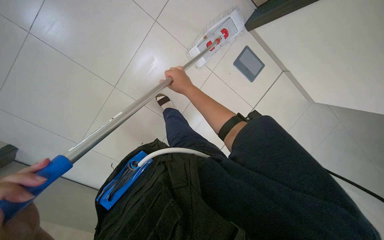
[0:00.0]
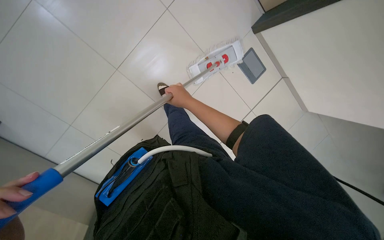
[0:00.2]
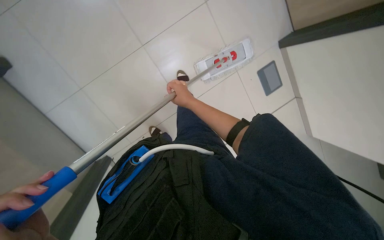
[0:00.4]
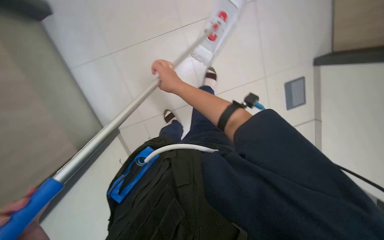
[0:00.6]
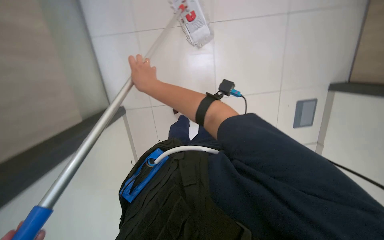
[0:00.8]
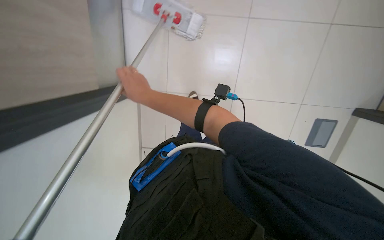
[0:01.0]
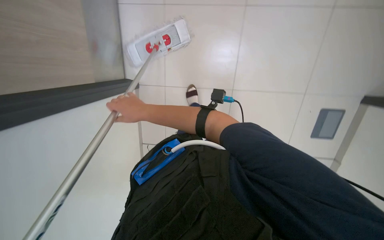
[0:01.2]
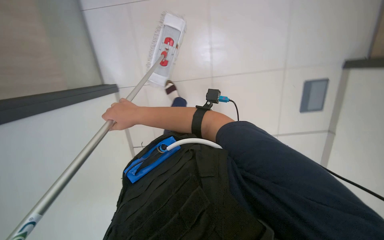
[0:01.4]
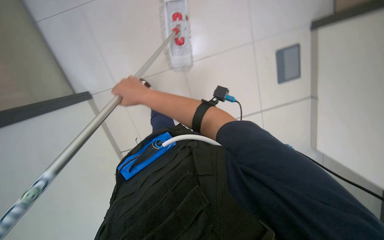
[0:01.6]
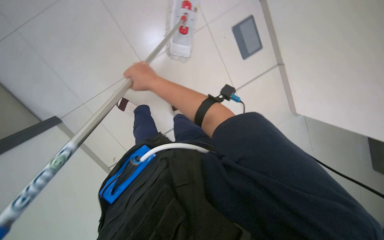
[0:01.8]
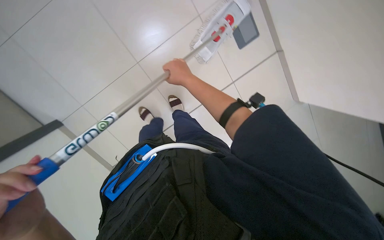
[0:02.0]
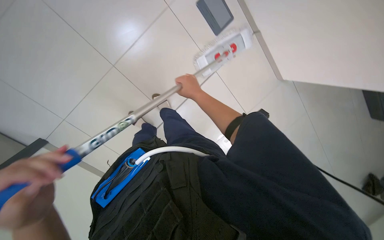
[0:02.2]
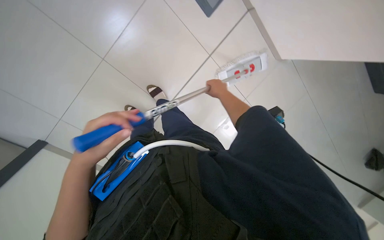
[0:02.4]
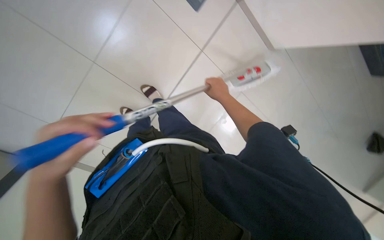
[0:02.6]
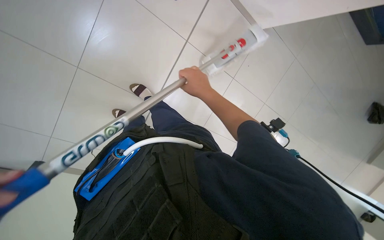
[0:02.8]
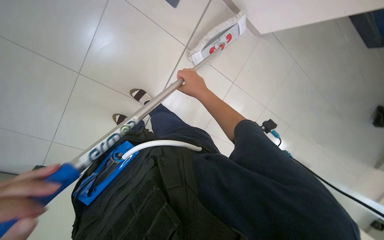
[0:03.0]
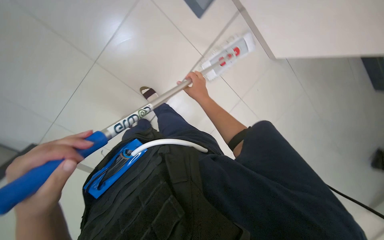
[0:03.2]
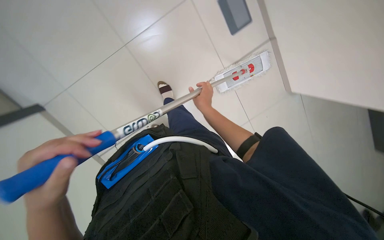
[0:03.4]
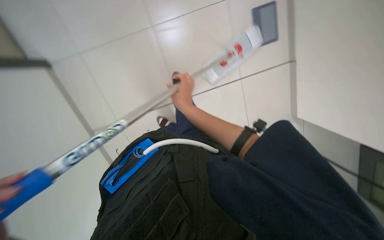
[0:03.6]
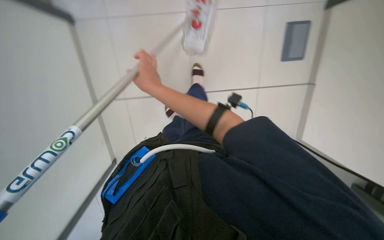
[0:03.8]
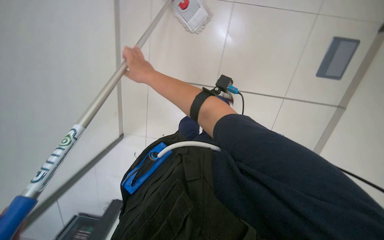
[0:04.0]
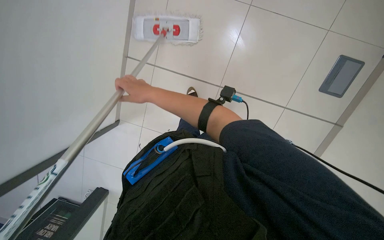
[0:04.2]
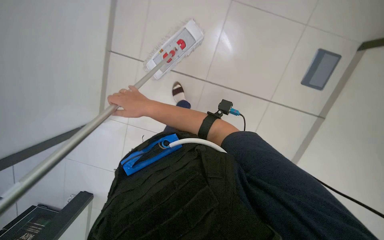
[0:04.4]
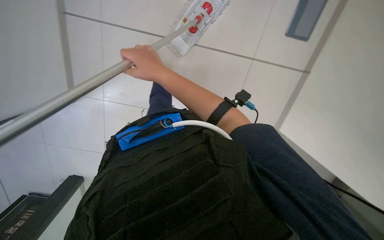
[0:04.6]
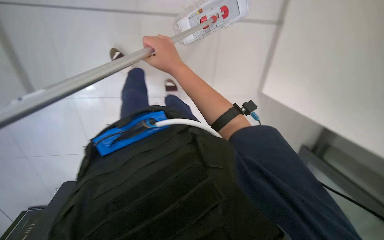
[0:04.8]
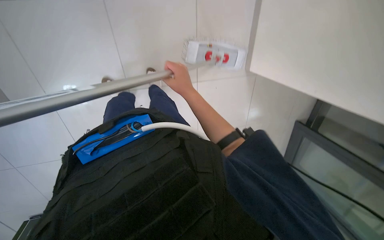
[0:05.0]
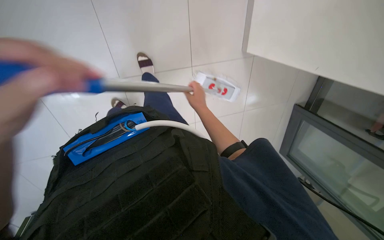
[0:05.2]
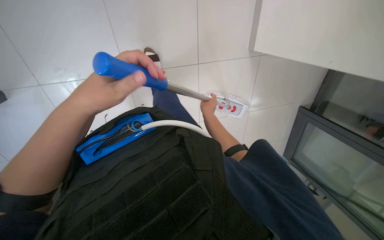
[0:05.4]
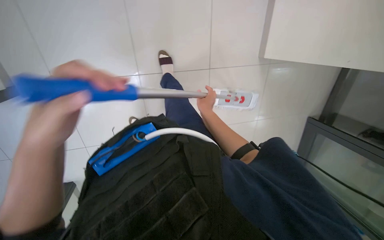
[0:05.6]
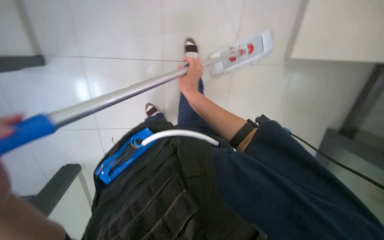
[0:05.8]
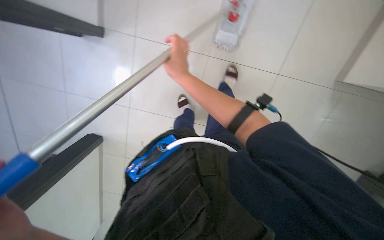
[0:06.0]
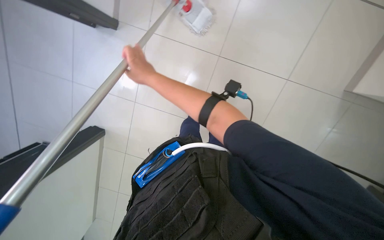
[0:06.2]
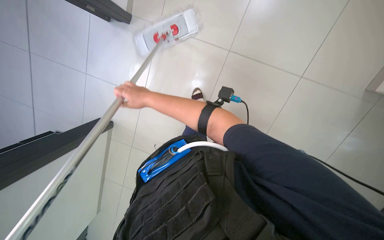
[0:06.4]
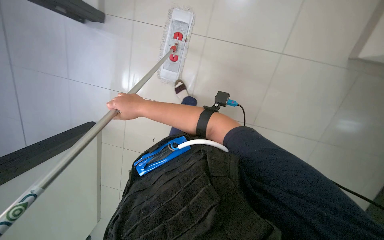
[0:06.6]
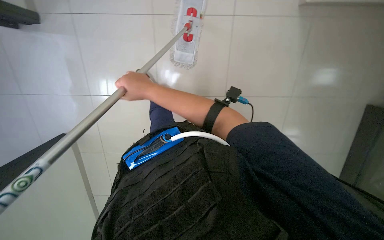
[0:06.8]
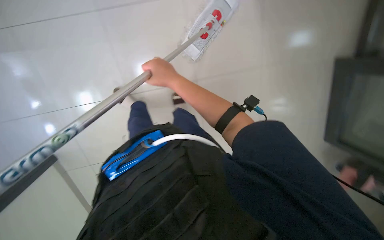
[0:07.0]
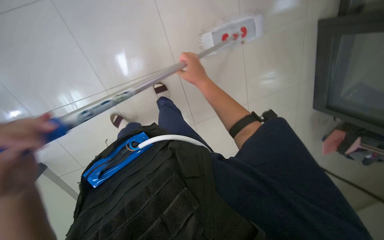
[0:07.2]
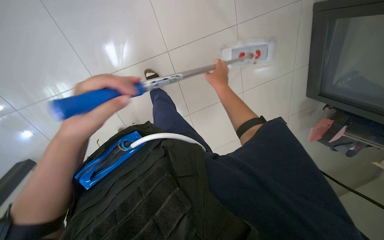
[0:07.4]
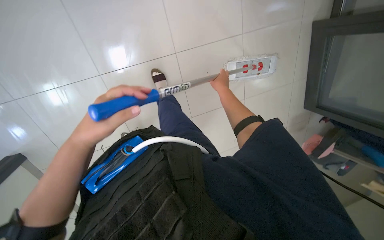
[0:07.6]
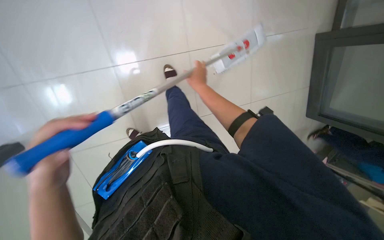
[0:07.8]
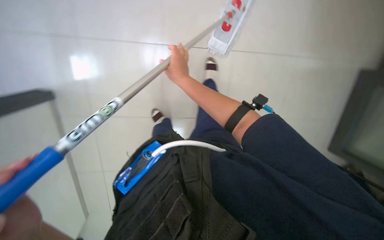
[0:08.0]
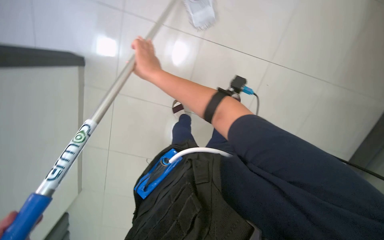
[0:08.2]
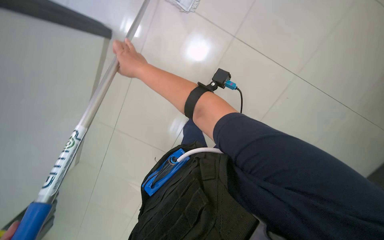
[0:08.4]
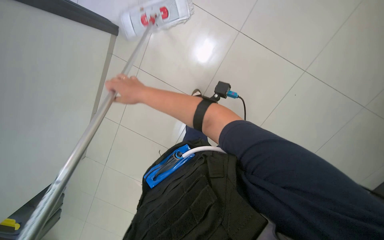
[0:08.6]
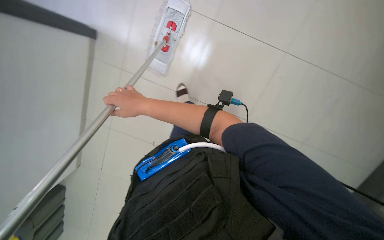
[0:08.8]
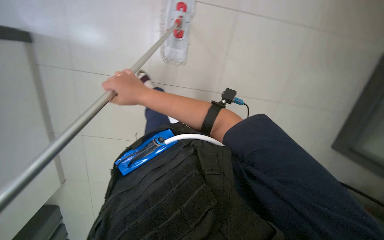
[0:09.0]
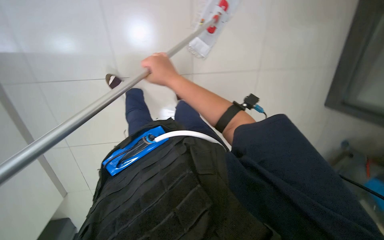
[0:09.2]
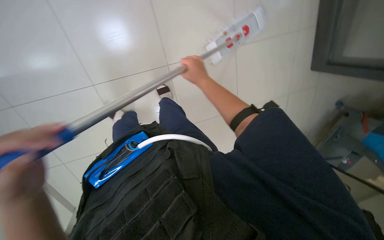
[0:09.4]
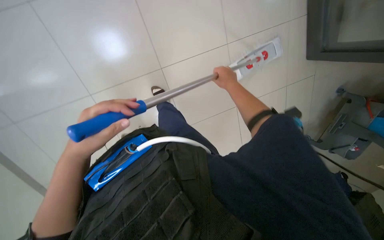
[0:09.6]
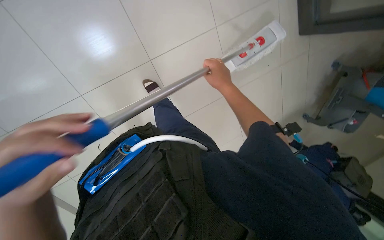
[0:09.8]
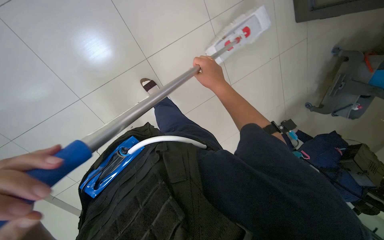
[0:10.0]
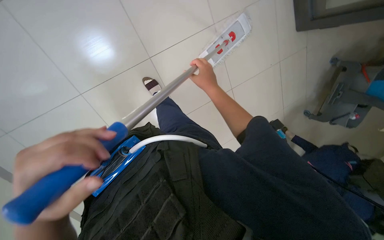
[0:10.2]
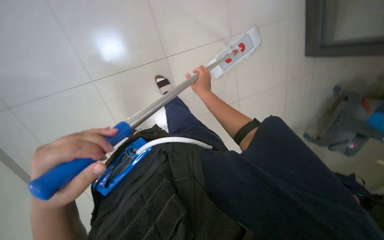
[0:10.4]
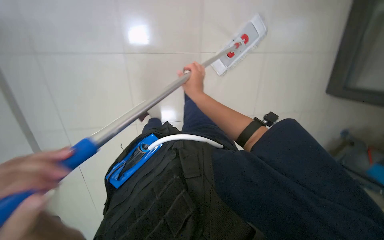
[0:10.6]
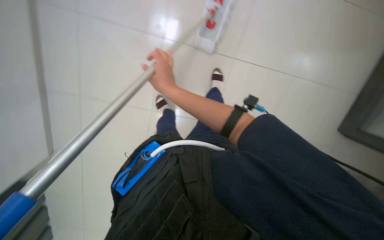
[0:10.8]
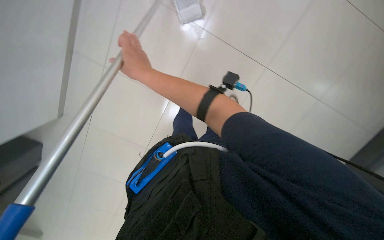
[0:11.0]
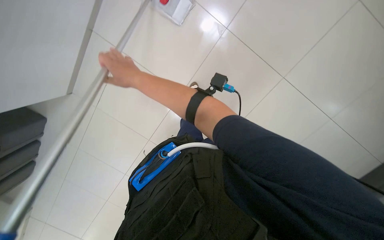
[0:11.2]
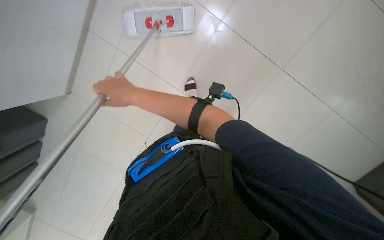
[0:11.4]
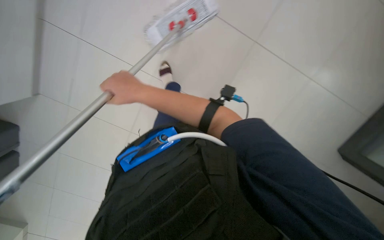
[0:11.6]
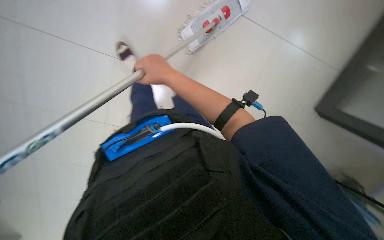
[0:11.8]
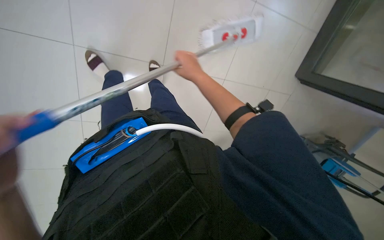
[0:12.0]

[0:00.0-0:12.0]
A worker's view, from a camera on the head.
Job: mopping floor.
The whole recording: Mopping office floor. The worker mops the office floor with a mop.
0:00.0 to 0:01.6: The right hand travels to the left by about 15 cm.
0:01.6 to 0:03.0: The camera pitches downward, by some 15 degrees. The right hand moves to the right, approximately 30 cm.
0:03.0 to 0:04.4: The right hand is displaced to the left and nearer to the camera by some 25 cm.
0:06.0 to 0:07.6: The right hand goes some 15 cm farther from the camera and to the right.
0:07.6 to 0:09.0: The view pans to the left by some 35 degrees. The view tilts some 15 degrees downward.
0:10.4 to 0:12.0: The right hand moves approximately 30 cm to the left and comes back.

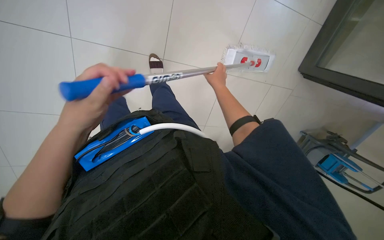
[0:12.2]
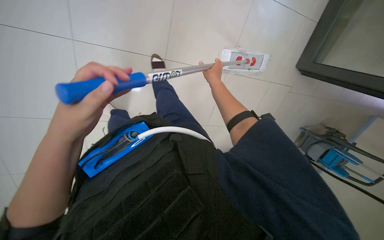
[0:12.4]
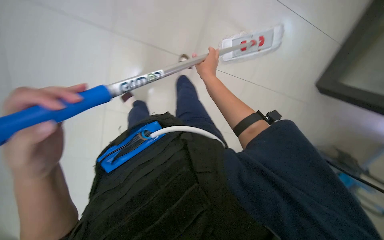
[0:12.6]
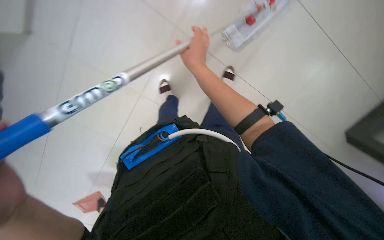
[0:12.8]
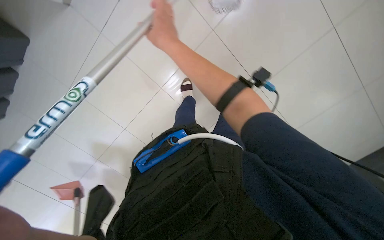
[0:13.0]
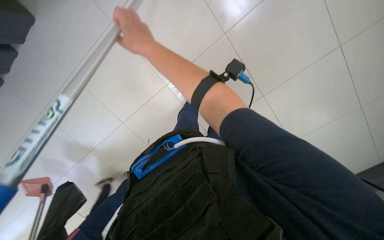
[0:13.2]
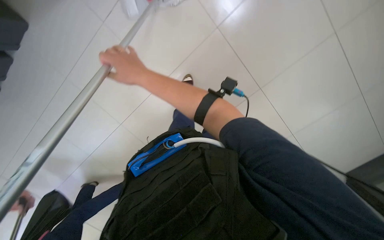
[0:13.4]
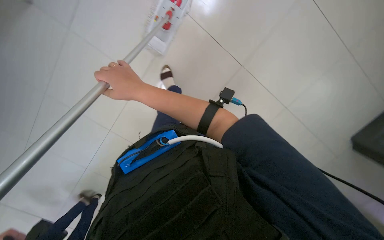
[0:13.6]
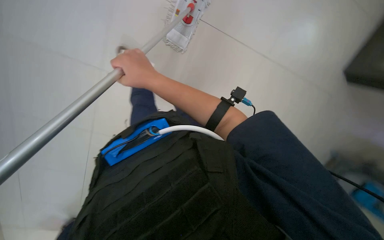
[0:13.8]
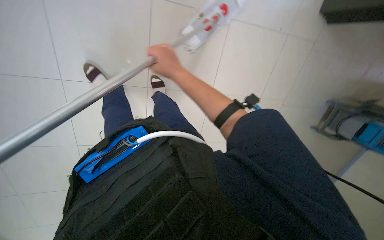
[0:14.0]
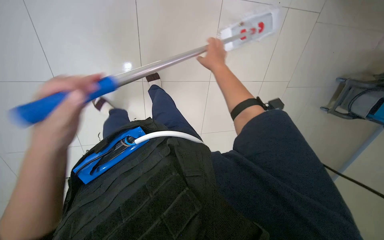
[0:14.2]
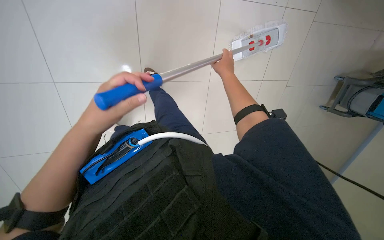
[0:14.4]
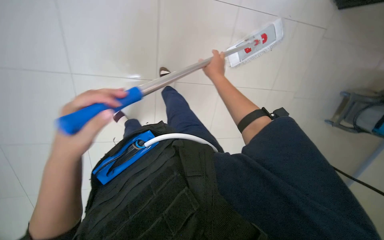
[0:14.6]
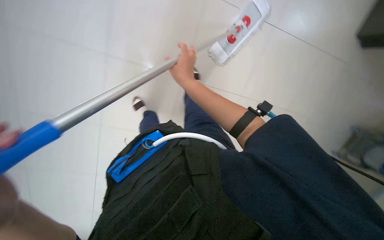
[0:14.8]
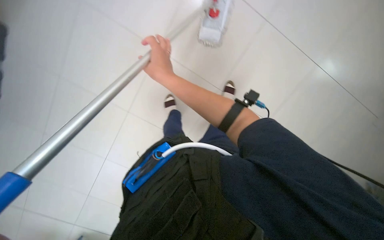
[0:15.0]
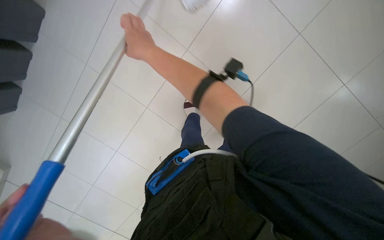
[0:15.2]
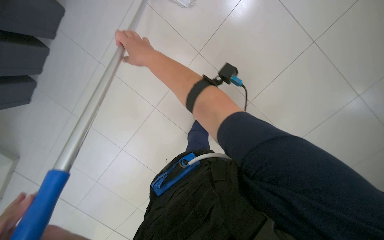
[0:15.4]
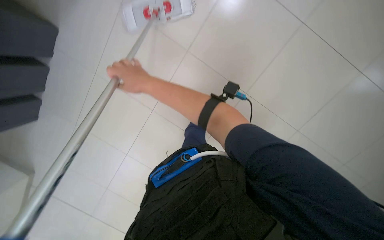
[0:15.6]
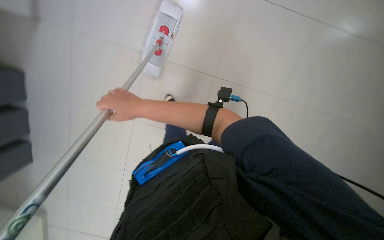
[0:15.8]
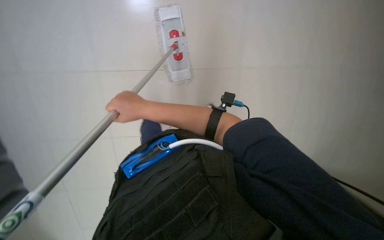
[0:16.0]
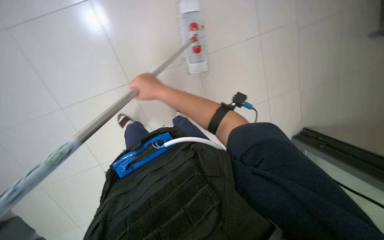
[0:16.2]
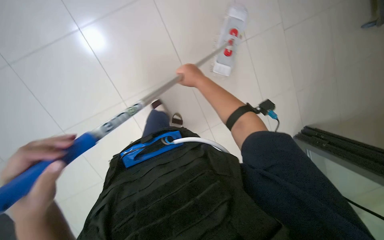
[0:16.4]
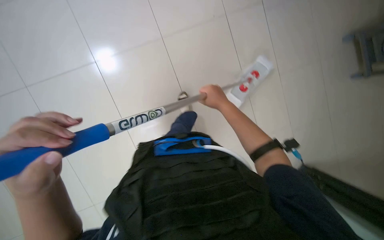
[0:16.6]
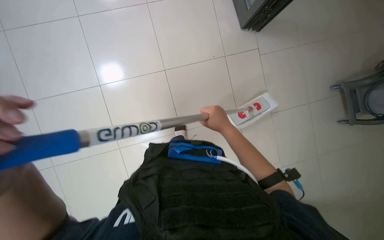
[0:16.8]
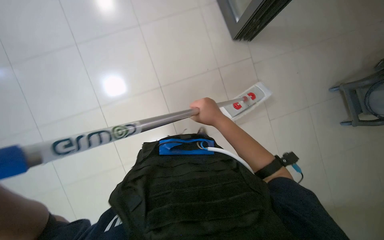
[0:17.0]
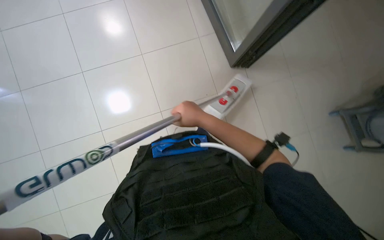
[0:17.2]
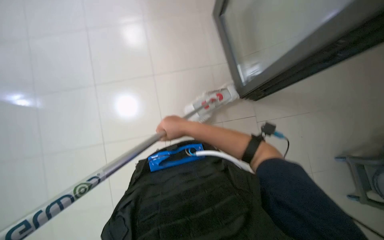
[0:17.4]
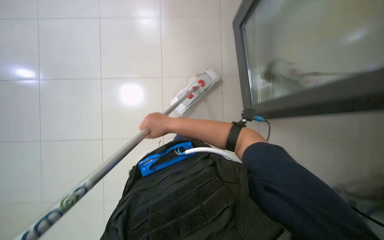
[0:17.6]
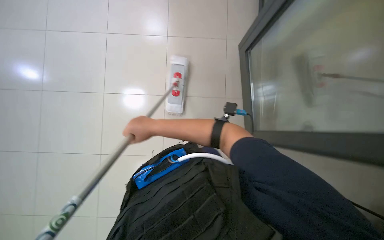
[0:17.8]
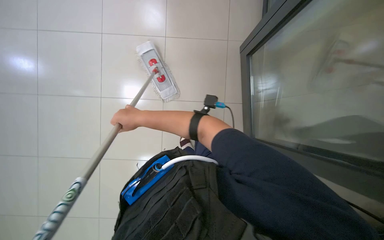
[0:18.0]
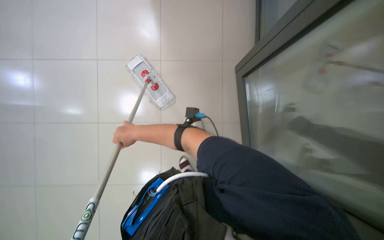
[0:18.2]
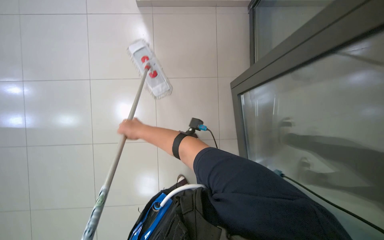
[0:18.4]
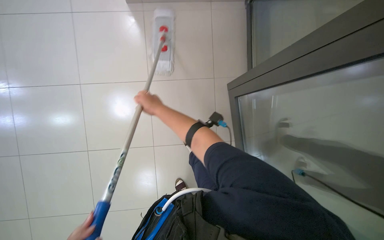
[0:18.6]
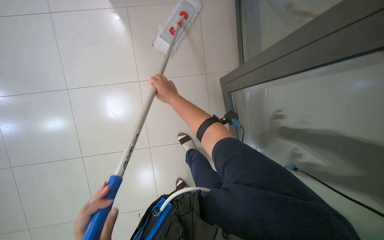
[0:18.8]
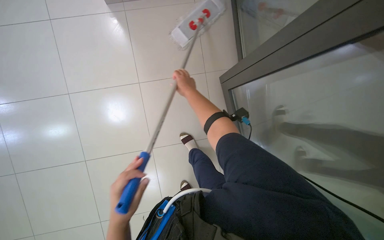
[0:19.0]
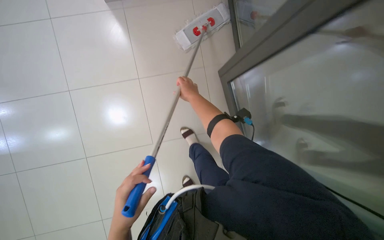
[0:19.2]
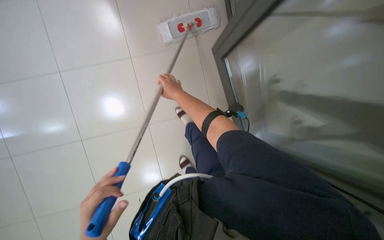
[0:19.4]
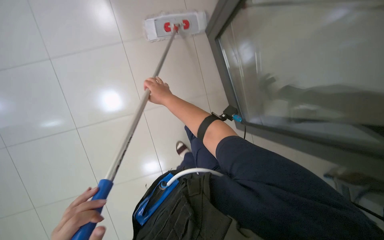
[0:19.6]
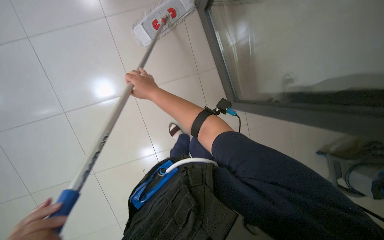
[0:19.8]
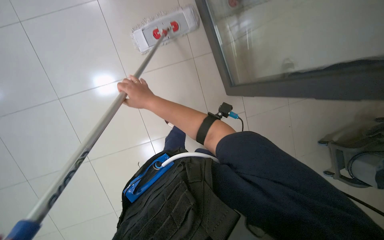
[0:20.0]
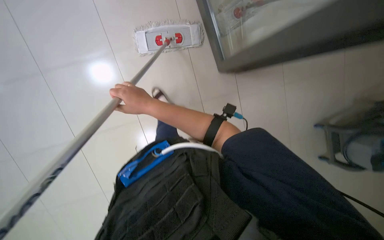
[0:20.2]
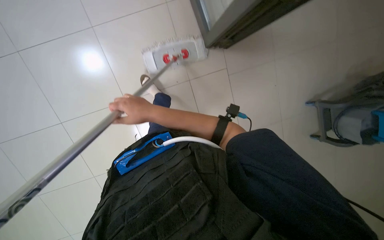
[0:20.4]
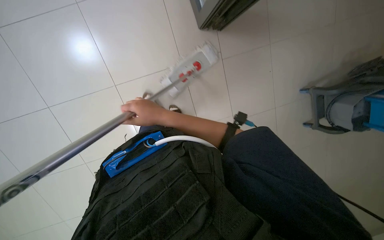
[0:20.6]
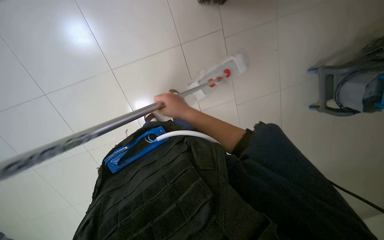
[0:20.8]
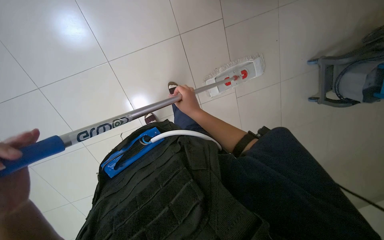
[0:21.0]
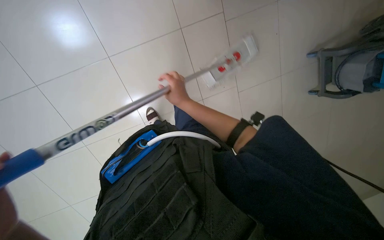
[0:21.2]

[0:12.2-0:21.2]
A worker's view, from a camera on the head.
Job: mopping floor.
The whole recording: Mopping office floor. The worker mops the office floor with a mop.
0:12.2 to 0:13.8: The view pans to the left by some 25 degrees. The right hand shifts roughly 40 cm to the left and nearer to the camera.
0:13.8 to 0:15.2: The right hand is displaced up the picture by some 15 cm, and goes to the right and returns, roughly 15 cm each way.
0:15.2 to 0:16.6: The camera sweeps to the left, by some 25 degrees. The right hand shifts approximately 20 cm to the right and farther from the camera.
0:18.2 to 0:19.8: The right hand shifts roughly 25 cm to the right and up the picture.
0:19.8 to 0:21.2: The right hand goes some 10 cm to the right.
